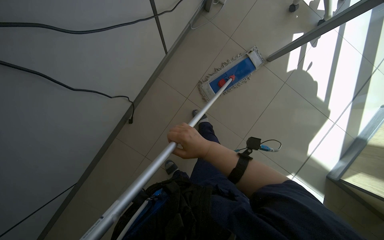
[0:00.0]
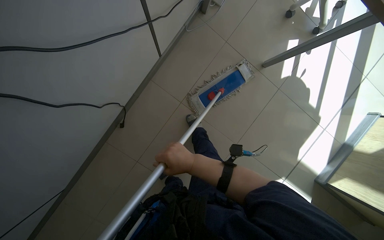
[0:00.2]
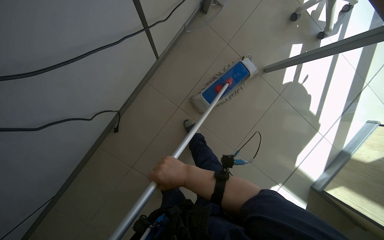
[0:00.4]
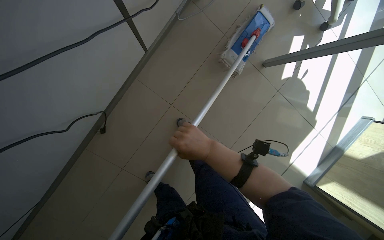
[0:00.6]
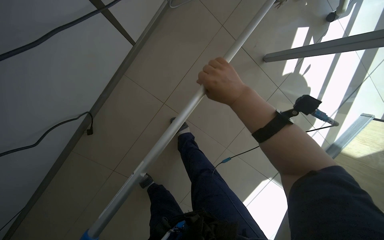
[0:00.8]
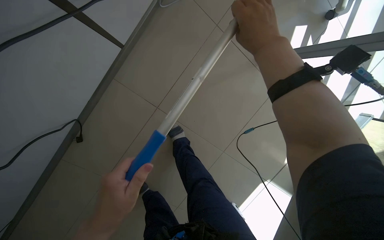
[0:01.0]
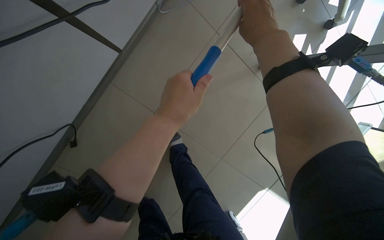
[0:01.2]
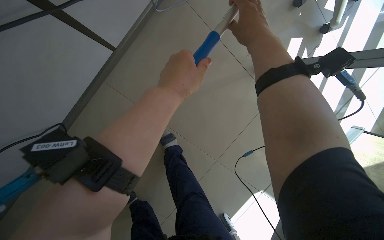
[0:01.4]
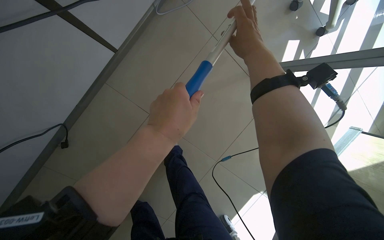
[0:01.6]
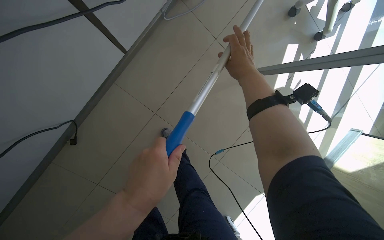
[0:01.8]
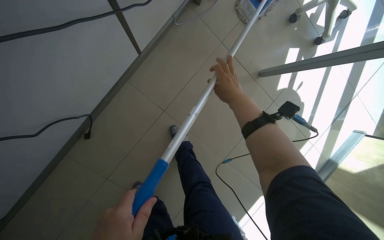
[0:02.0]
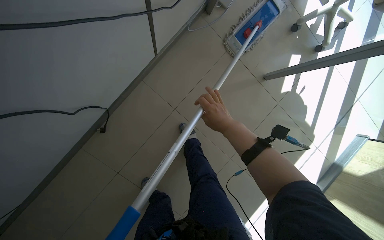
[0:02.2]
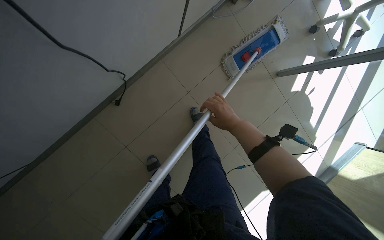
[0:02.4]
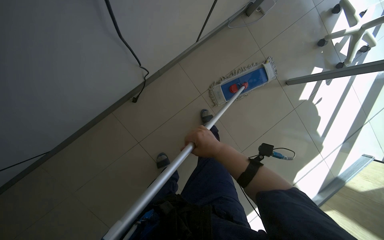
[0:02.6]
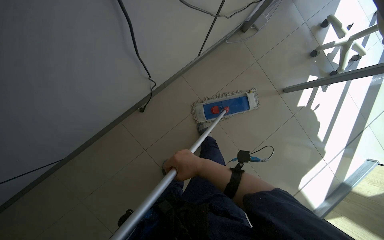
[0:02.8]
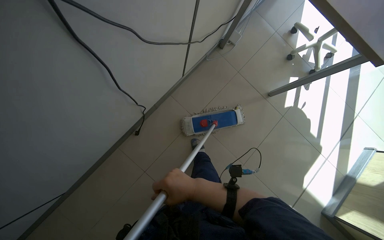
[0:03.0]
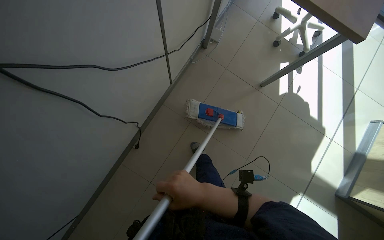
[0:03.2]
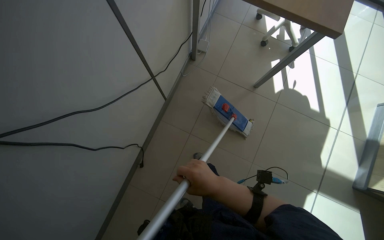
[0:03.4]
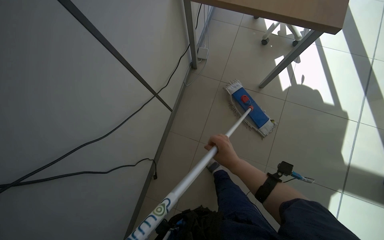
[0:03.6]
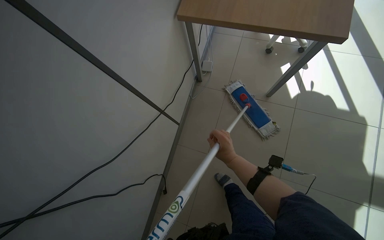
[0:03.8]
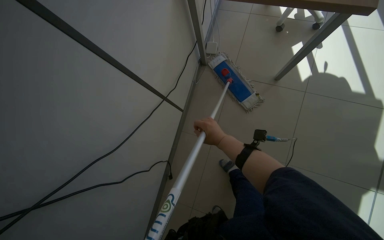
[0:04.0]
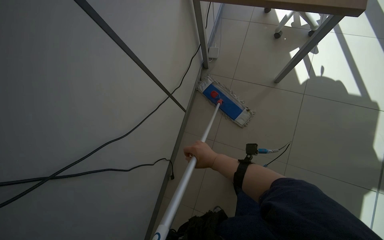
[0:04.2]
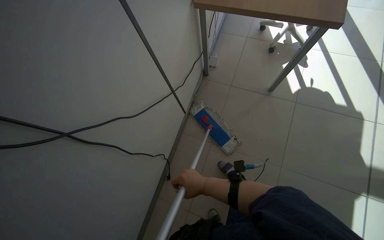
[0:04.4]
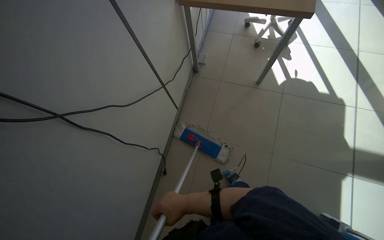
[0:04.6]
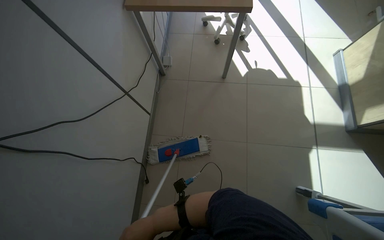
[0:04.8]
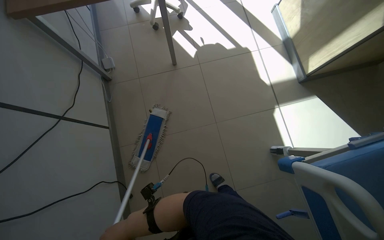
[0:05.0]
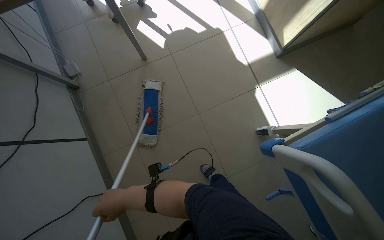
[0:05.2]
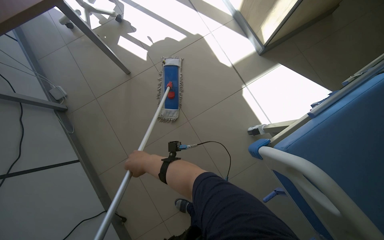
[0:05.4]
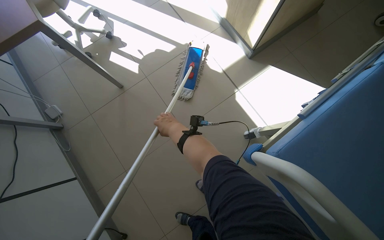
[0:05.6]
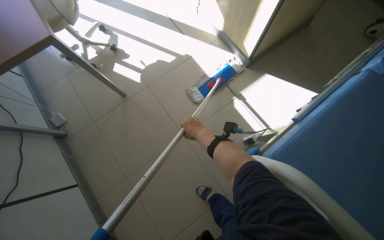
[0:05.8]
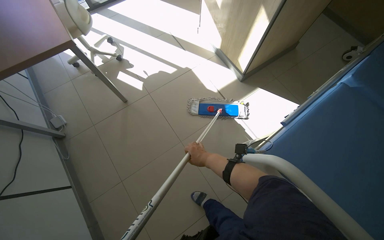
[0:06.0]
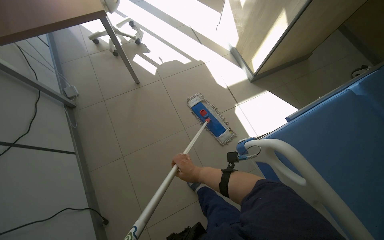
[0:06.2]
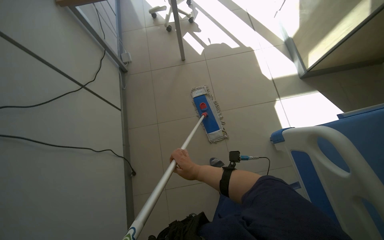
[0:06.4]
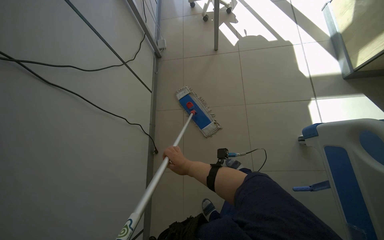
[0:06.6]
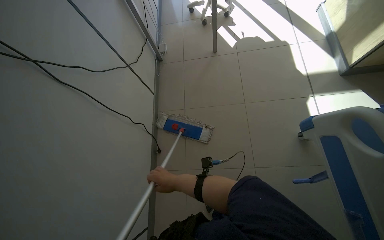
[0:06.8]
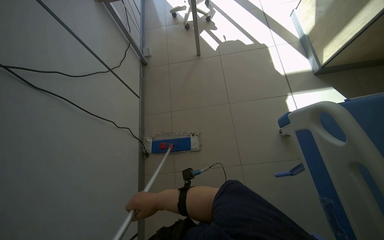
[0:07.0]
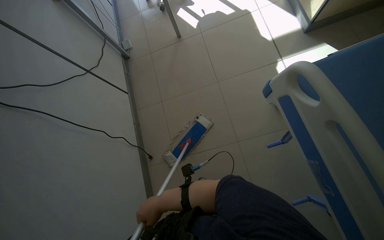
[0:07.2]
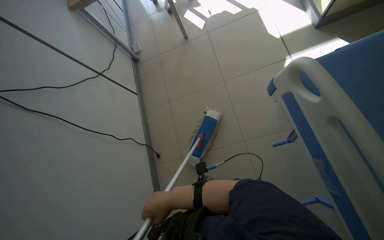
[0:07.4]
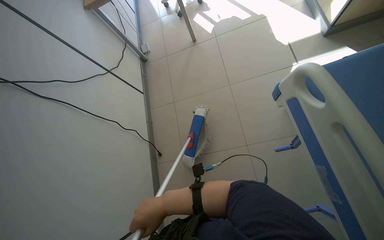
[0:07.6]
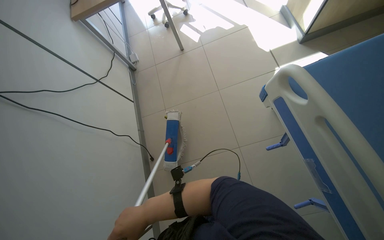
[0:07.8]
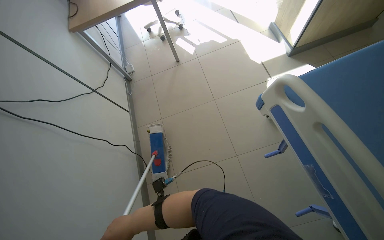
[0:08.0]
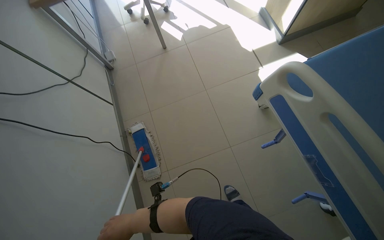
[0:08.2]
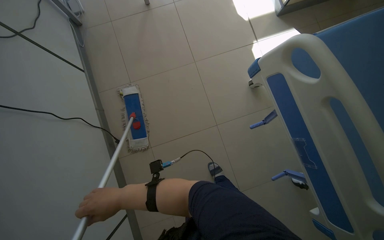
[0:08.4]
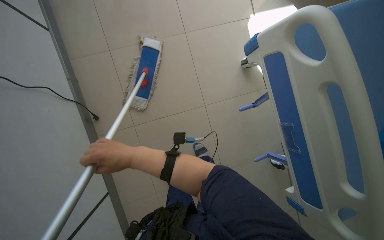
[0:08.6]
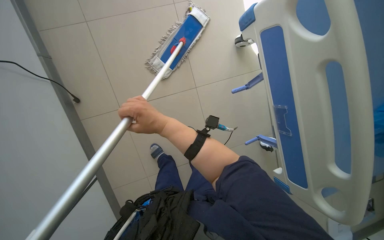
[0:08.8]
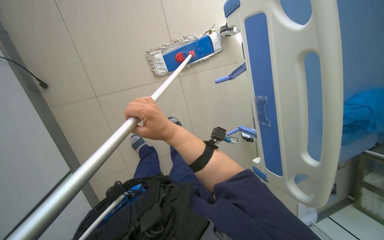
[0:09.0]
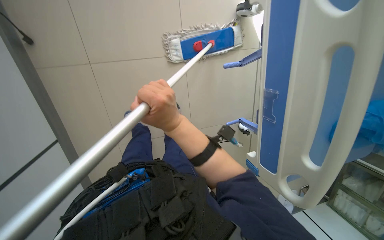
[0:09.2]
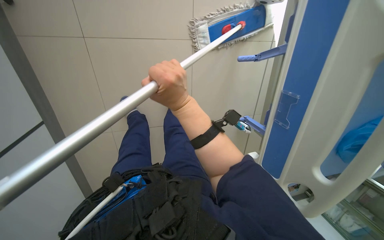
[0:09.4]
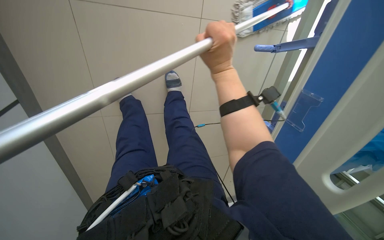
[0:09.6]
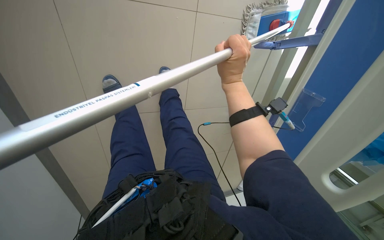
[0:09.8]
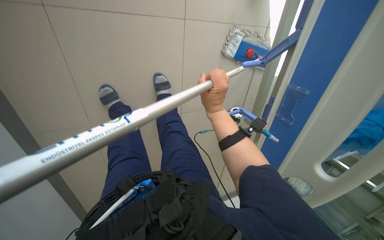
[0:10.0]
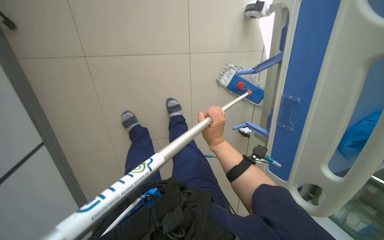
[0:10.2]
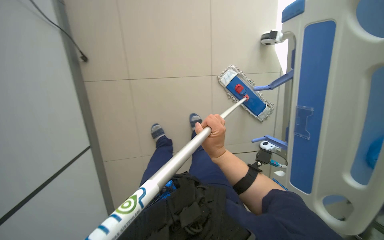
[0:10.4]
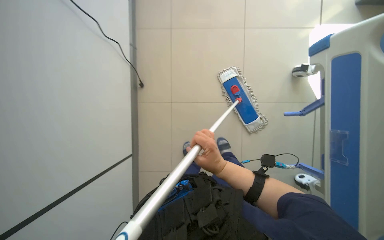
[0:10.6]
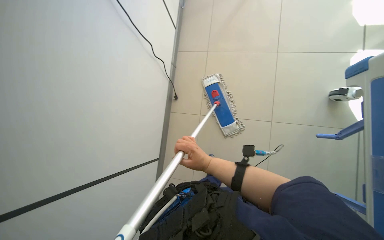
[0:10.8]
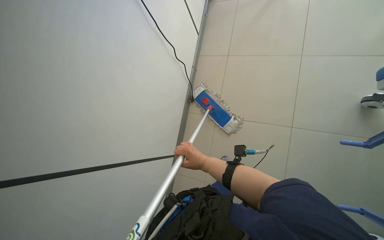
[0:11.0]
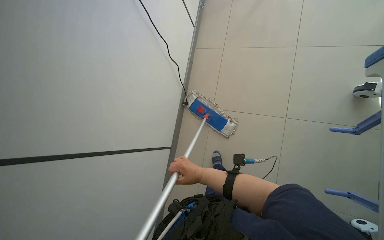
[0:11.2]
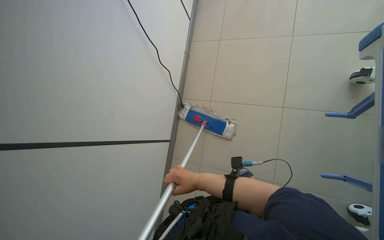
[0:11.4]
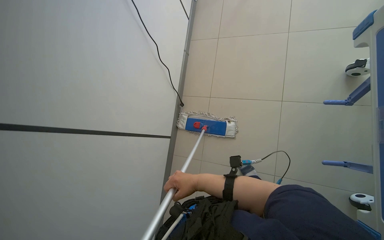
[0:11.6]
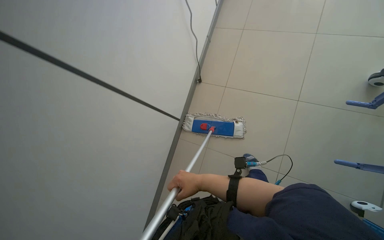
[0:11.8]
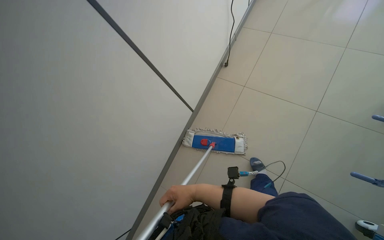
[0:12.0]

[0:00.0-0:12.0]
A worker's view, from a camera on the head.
Job: mopping floor.
The whole recording: Mopping the floor. The worker mops the floor of the room with a flat mop.
0.0 to 1.6 s: The head travels approximately 40 cm.
1.6 to 3.0 s: The wearer moves some 50 cm. The view tips upward by about 20 degrees.
3.0 to 4.4 s: The scene rotates counterclockwise by about 25 degrees.
4.4 to 6.0 s: The camera travels about 50 cm. The head turns to the right by some 55 degrees.
6.0 to 7.6 s: The wearer moves approximately 40 cm. The head rotates some 30 degrees to the left.
7.6 to 9.0 s: The camera sweeps to the right, by approximately 35 degrees. The wearer looks roughly 25 degrees further downward.
9.0 to 10.4 s: The right hand goes up the picture and returns, approximately 10 cm each way.
10.4 to 12.0 s: The view pans to the left by some 25 degrees. The view tilts about 25 degrees upward.

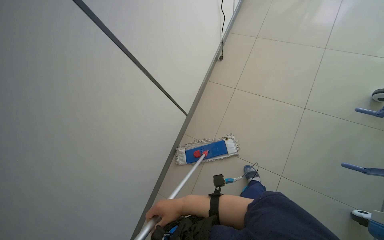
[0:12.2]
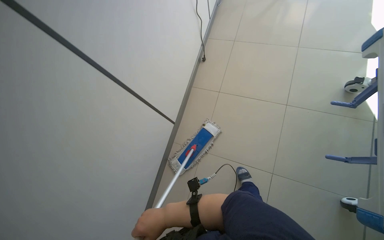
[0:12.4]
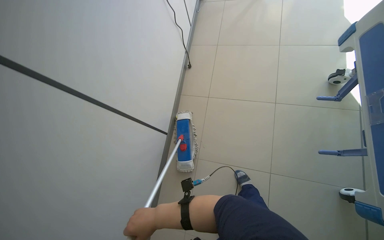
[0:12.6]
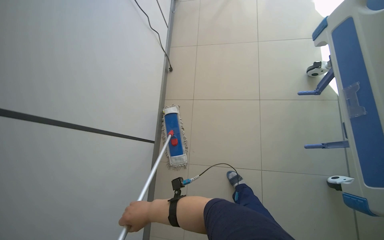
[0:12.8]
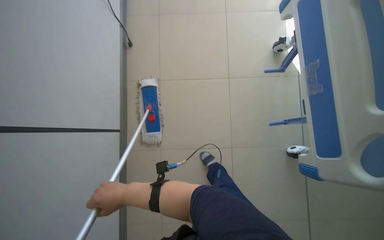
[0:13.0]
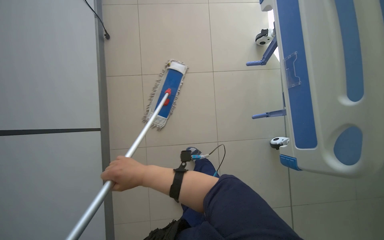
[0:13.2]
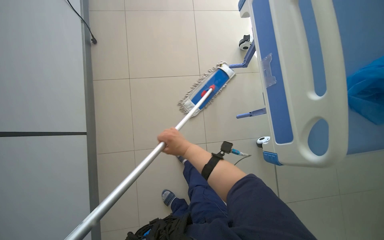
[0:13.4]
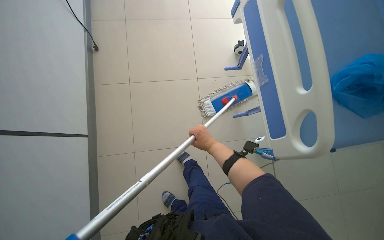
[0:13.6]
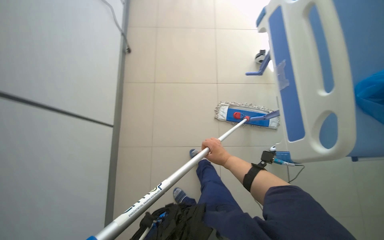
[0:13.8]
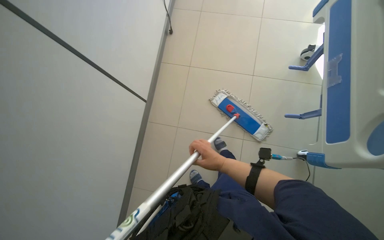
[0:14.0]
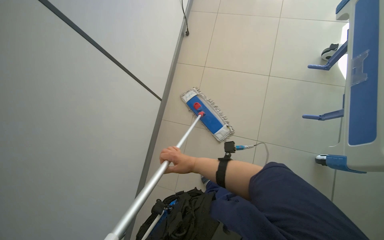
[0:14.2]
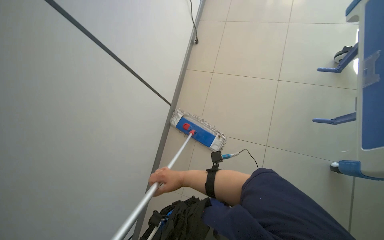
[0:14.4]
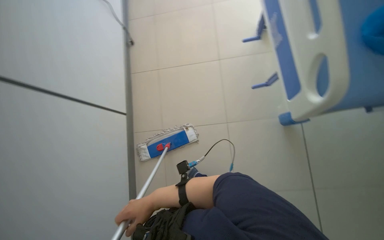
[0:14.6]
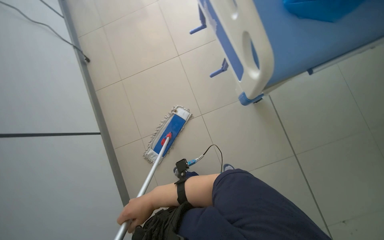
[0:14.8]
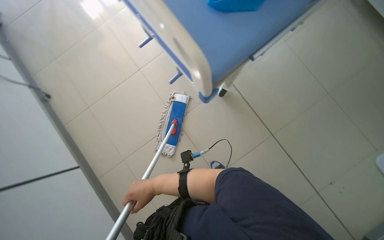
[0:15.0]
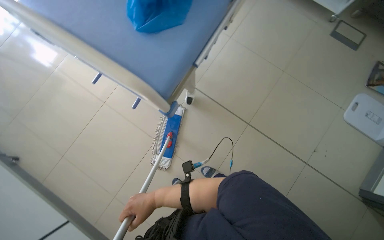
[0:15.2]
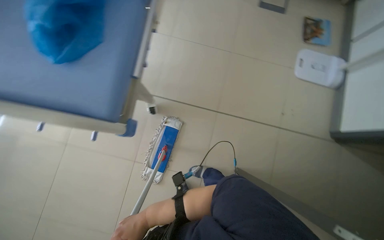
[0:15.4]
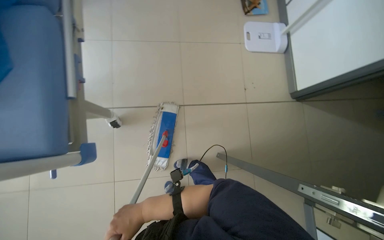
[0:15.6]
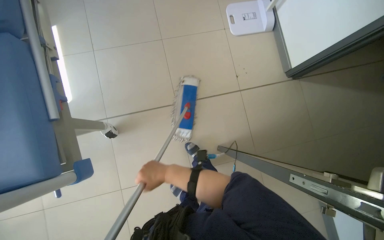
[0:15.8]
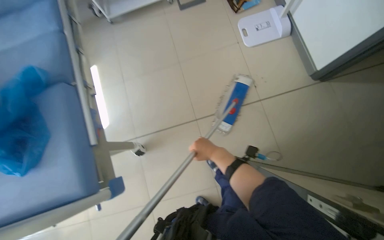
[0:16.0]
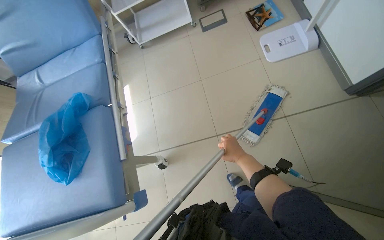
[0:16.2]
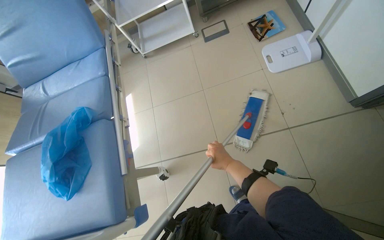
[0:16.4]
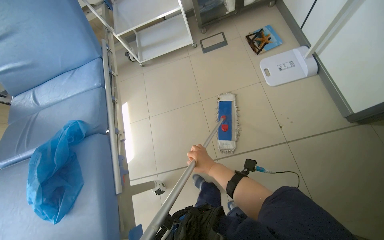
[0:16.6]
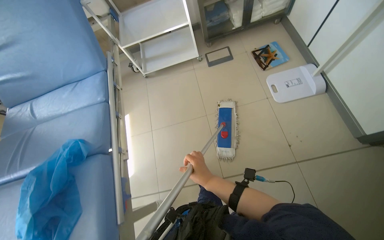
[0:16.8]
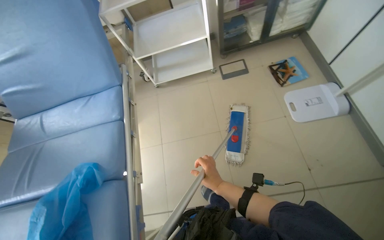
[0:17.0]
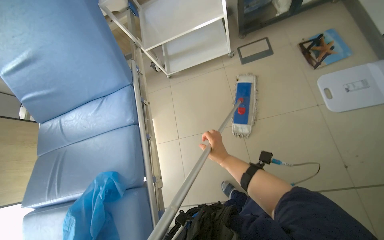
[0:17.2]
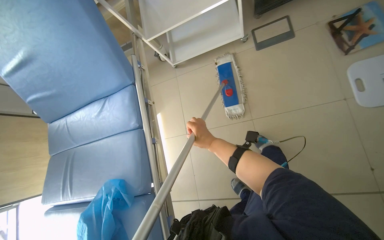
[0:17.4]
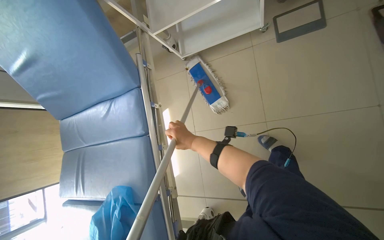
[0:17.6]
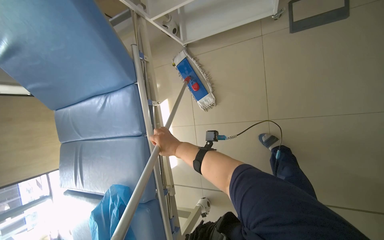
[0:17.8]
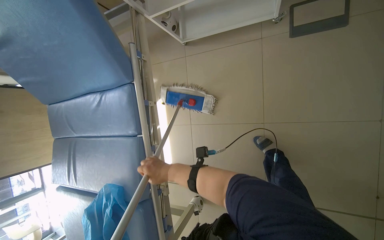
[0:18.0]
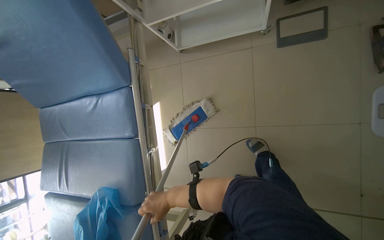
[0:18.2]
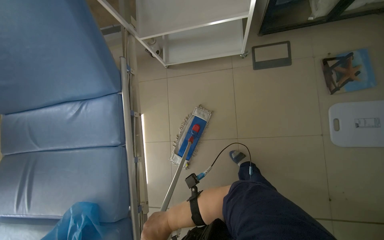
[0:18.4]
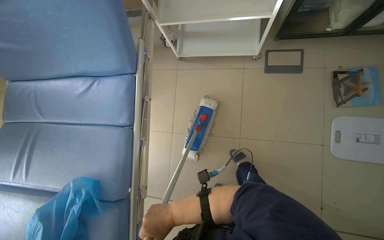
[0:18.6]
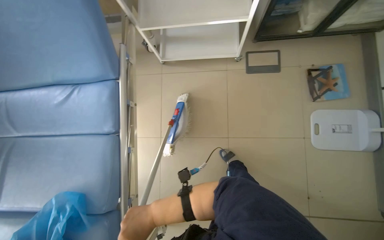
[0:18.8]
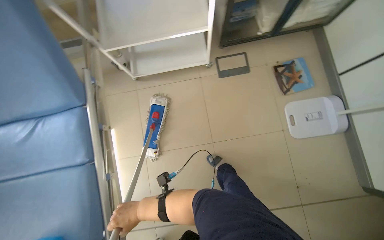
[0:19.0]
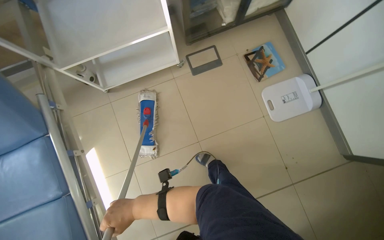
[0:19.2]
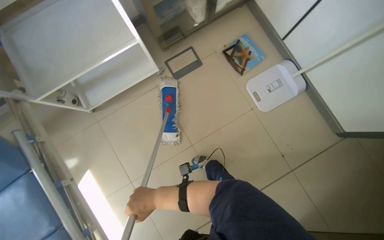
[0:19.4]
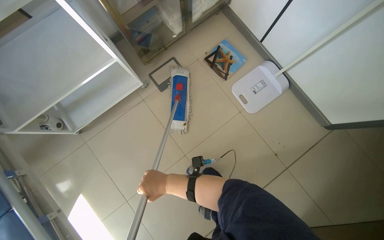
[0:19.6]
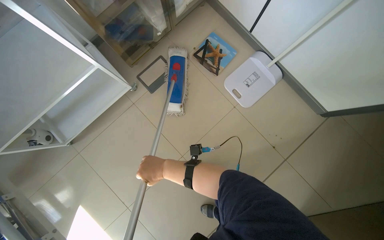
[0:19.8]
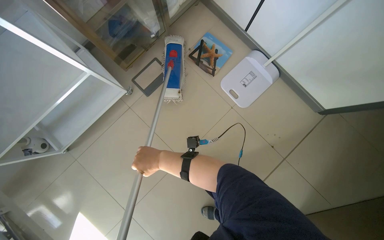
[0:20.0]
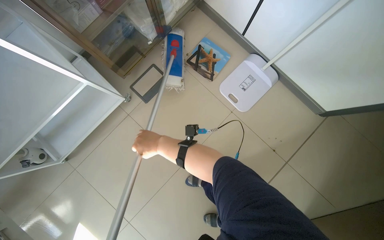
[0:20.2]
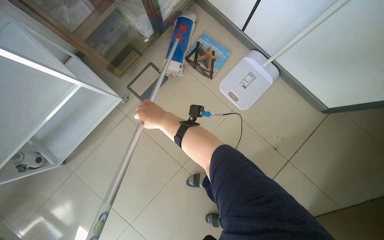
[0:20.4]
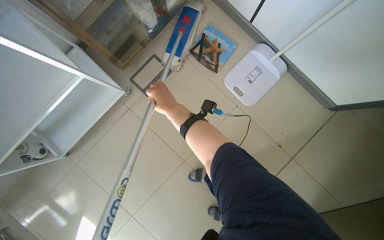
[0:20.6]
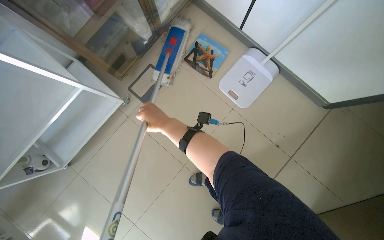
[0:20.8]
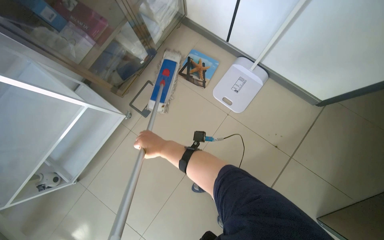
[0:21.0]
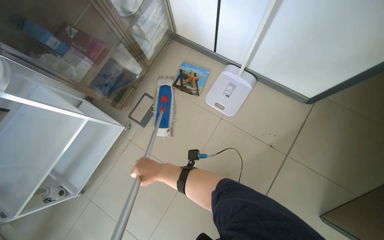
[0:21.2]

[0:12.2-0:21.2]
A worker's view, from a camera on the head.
Job: mopping floor.
The whole recording: Mopping the floor. The worker mops the floor of the room with a flat mop.
12.2 to 13.8 s: The head turns to the right by roughly 30 degrees.
13.8 to 15.2 s: The scene turns about 45 degrees counterclockwise in the picture.
15.2 to 16.6 s: The wearer moves about 50 cm. Everything in view rotates some 50 degrees counterclockwise.
16.6 to 18.2 s: The head travels about 80 cm. The view tips downward by roughly 25 degrees.
18.2 to 19.8 s: The head turns to the right by about 45 degrees.
19.8 to 21.2 s: The right hand reaches approximately 25 cm up the picture, then returns.
